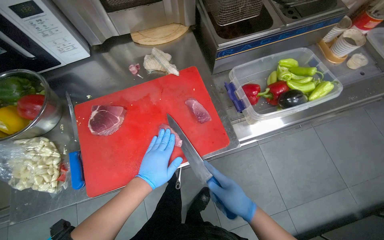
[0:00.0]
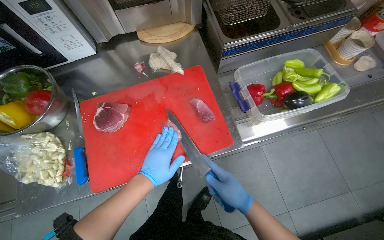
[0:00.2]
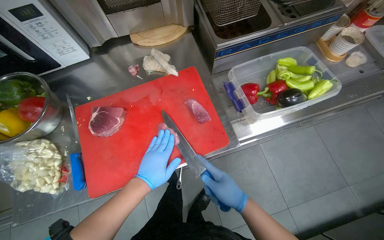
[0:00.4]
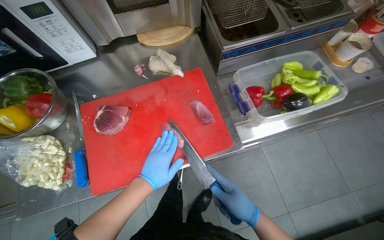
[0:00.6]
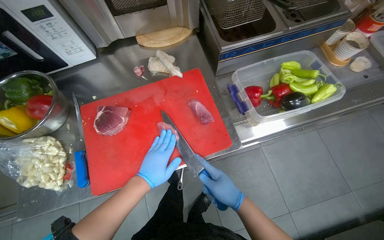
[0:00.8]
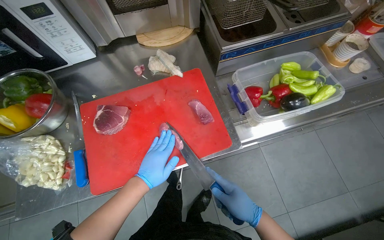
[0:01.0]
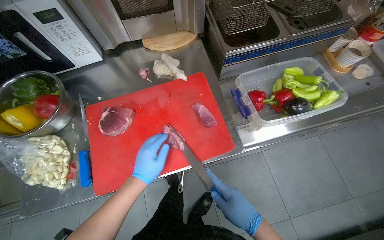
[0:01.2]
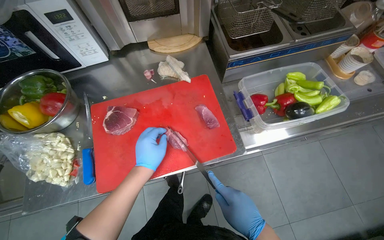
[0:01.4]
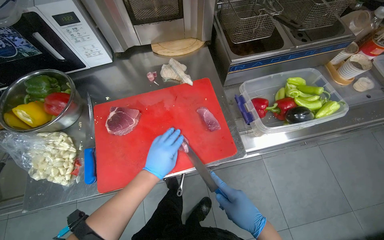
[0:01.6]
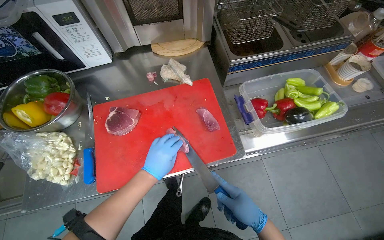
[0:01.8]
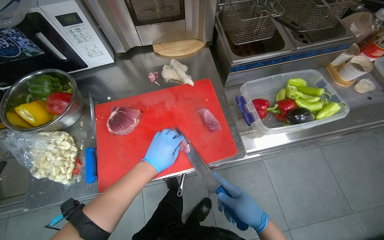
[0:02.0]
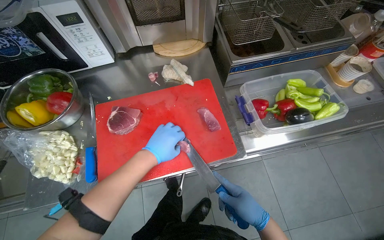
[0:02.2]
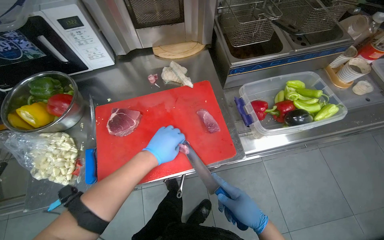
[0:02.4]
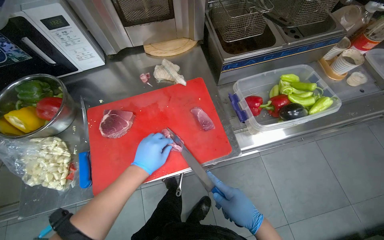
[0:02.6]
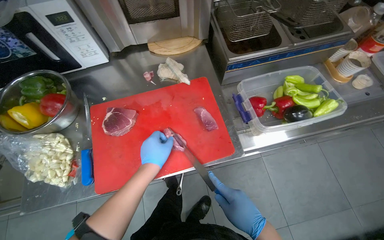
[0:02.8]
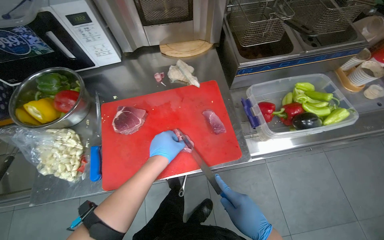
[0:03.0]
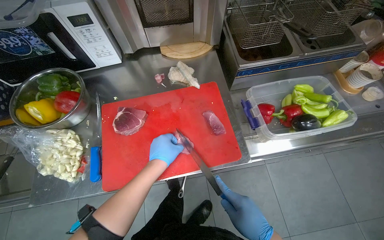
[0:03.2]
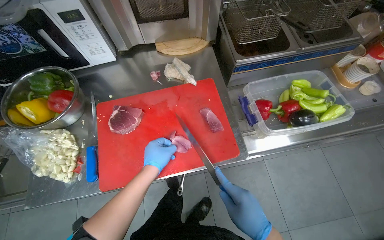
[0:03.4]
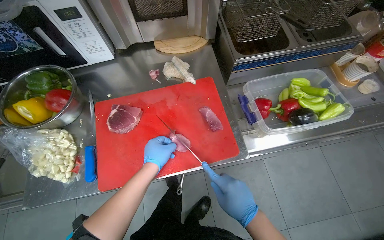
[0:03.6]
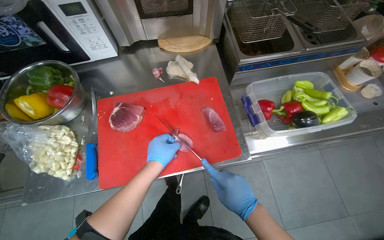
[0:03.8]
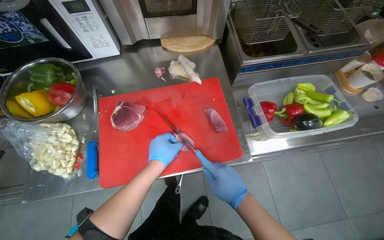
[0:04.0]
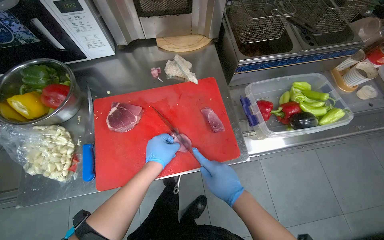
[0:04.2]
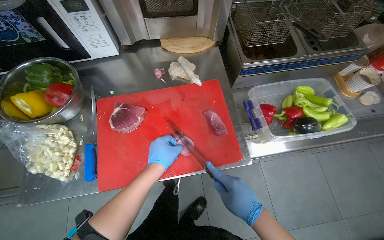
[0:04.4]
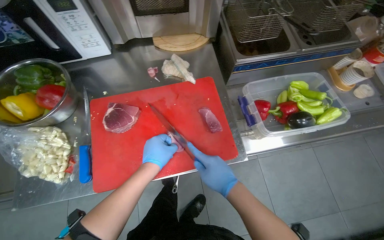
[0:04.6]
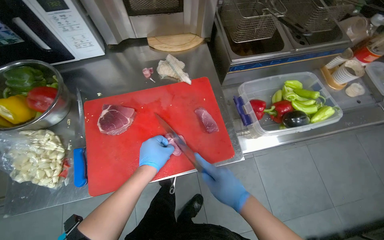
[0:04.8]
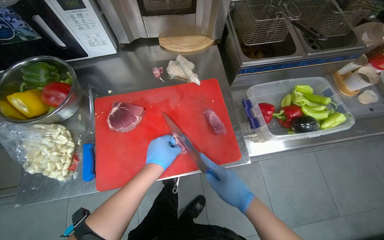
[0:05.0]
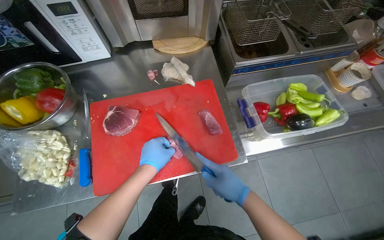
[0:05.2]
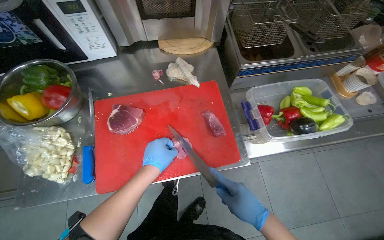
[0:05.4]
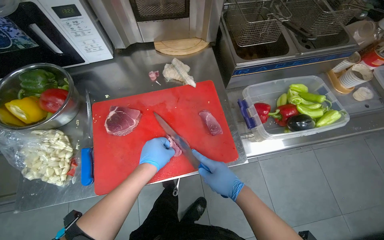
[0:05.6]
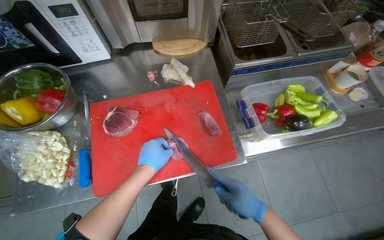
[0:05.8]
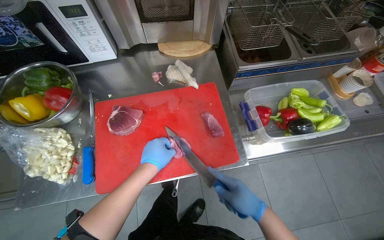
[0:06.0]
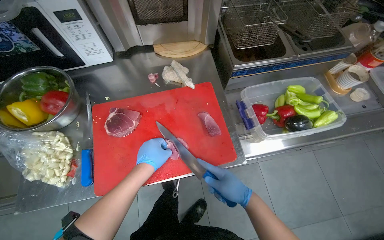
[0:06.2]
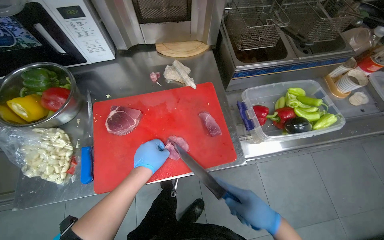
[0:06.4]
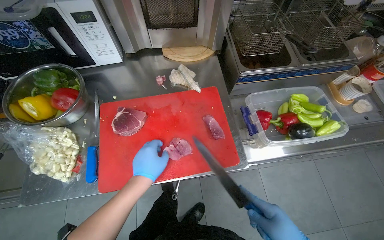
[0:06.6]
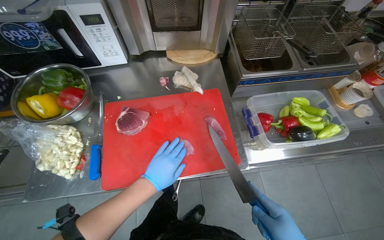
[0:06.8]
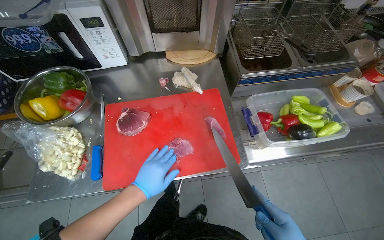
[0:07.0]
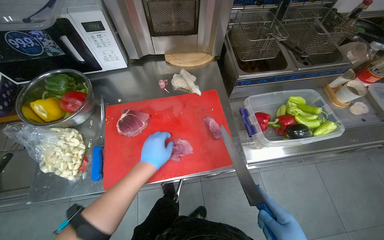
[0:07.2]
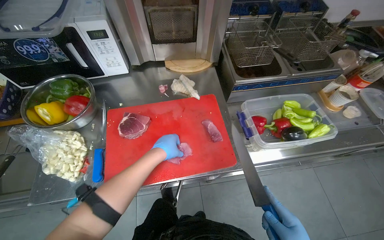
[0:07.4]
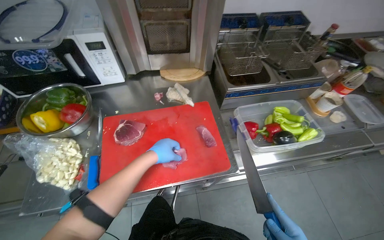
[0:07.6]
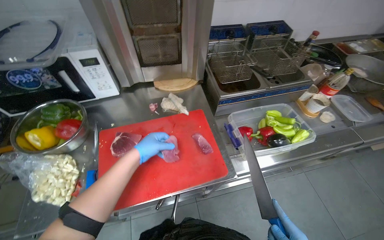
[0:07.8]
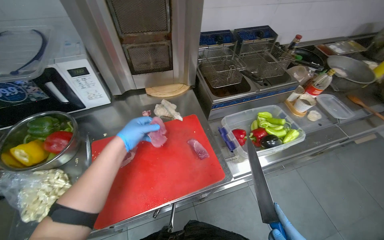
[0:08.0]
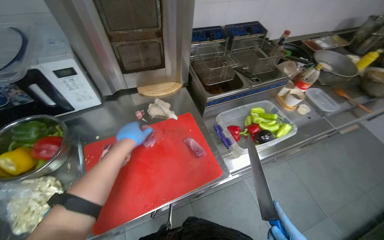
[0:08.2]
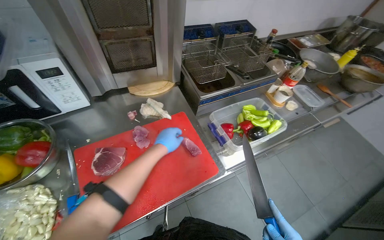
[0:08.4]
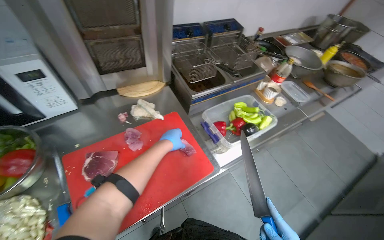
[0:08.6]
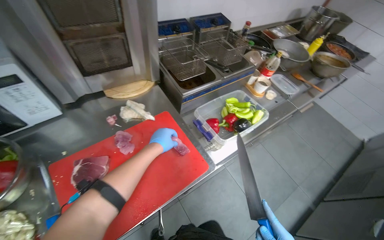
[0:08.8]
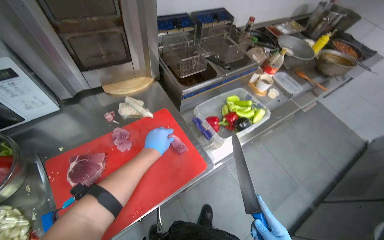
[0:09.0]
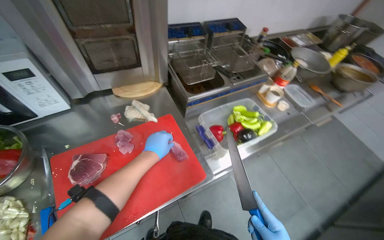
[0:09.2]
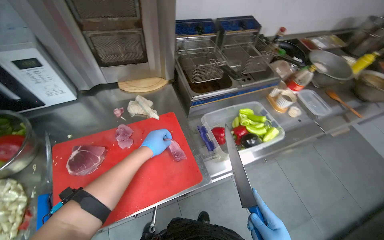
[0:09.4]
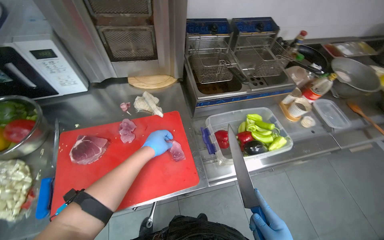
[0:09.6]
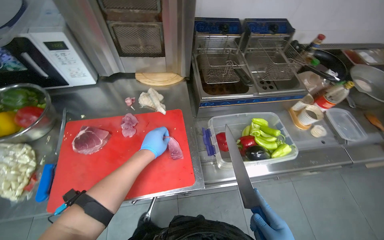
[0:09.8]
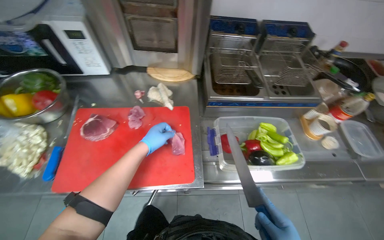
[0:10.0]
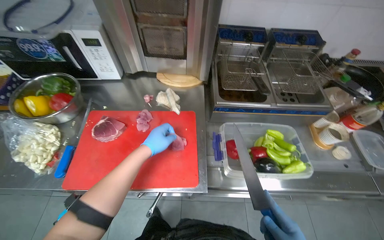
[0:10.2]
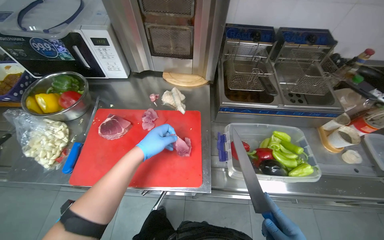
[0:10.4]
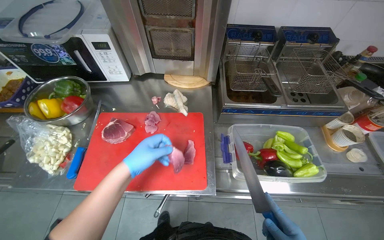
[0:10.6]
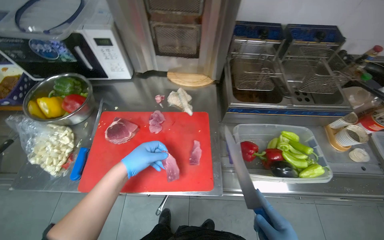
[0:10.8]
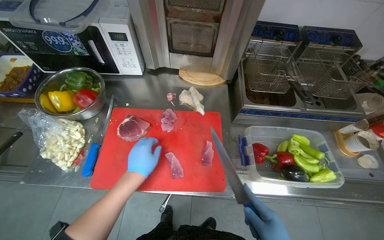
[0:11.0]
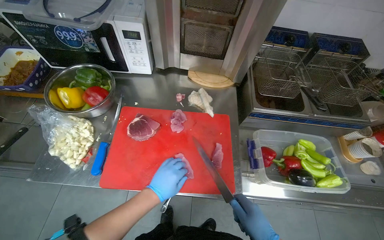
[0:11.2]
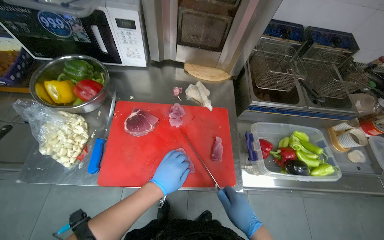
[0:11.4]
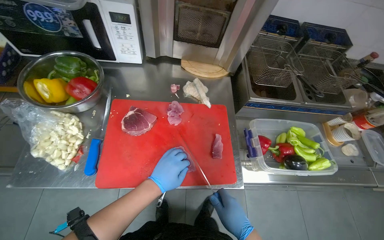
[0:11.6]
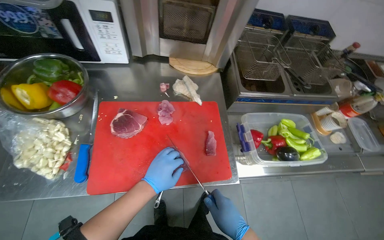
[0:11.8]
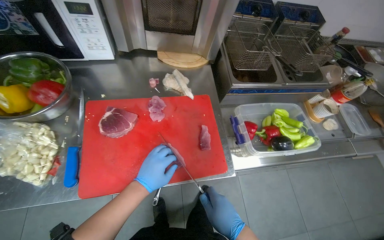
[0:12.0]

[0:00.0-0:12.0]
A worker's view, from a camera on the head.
Job: preparing food.
The whole recording: Unpacking and slicing meat. The worker unpacks vacuum-sealed meat and slices it on a cutting board.
0:00.0 to 0:03.0: The hands are busy where they are.
0:04.4 to 0:06.0: The hands stay close to where they were, moving slightly.
0:07.6 to 0:09.0: The wearer's head swings about 25 degrees to the right. The left hand reaches some 10 cm to the left, then returns.
0:09.0 to 0:10.4: The wearer looks approximately 35 degrees further to the left.

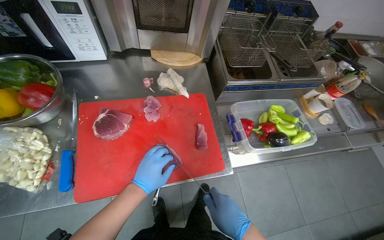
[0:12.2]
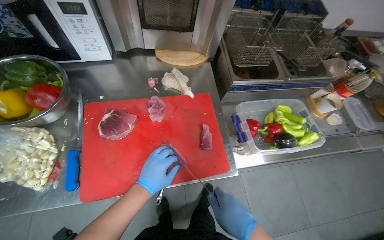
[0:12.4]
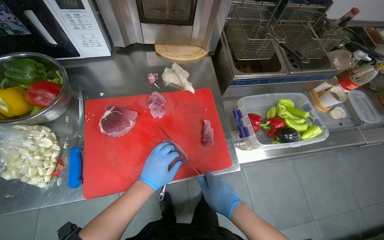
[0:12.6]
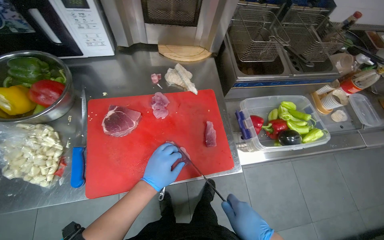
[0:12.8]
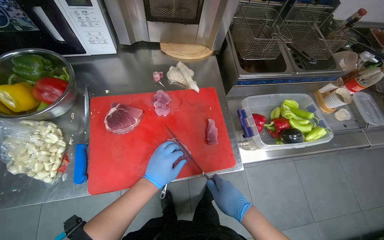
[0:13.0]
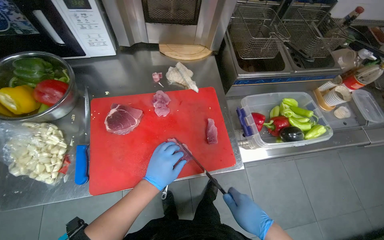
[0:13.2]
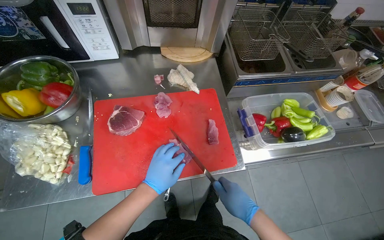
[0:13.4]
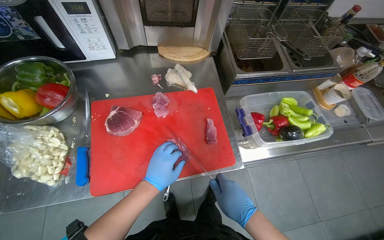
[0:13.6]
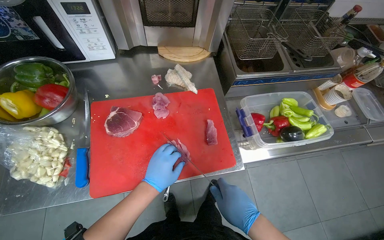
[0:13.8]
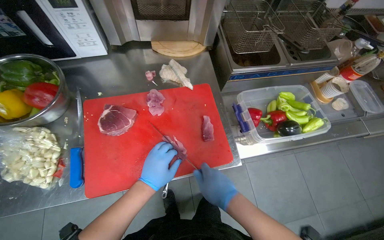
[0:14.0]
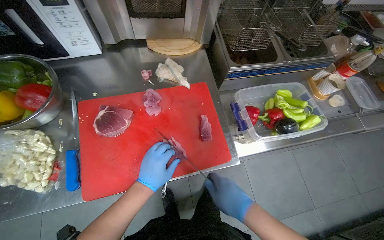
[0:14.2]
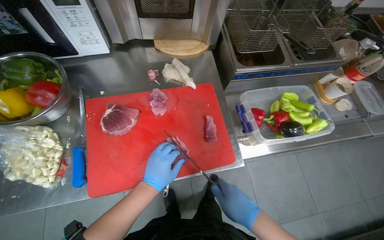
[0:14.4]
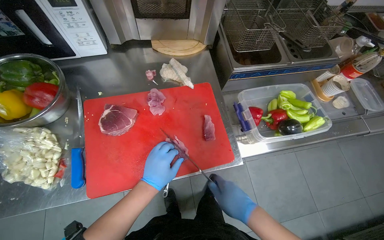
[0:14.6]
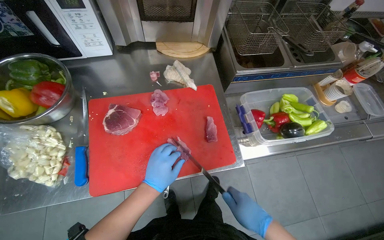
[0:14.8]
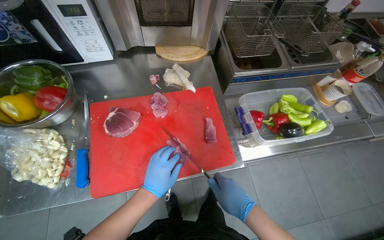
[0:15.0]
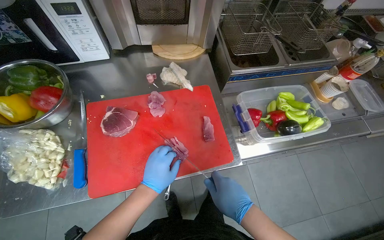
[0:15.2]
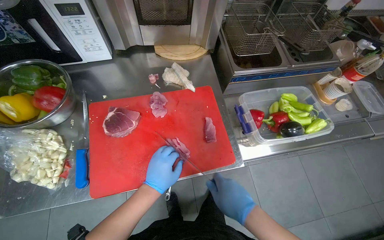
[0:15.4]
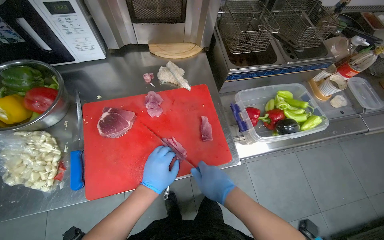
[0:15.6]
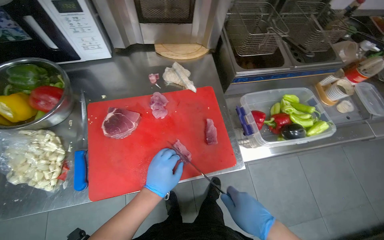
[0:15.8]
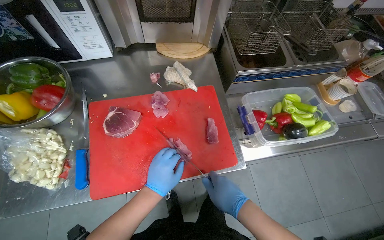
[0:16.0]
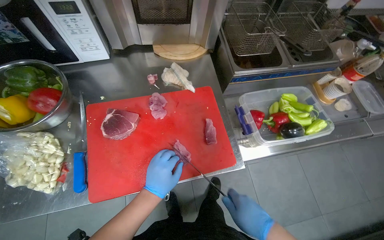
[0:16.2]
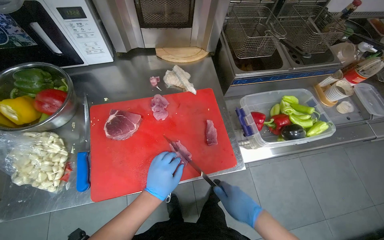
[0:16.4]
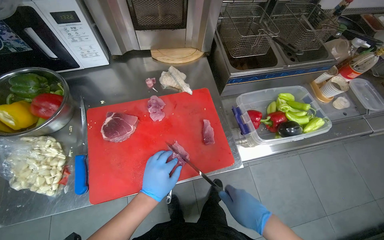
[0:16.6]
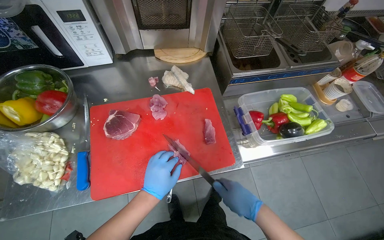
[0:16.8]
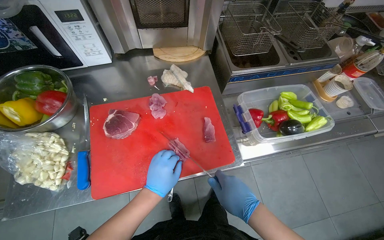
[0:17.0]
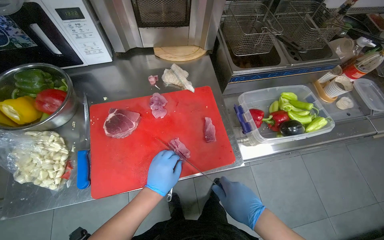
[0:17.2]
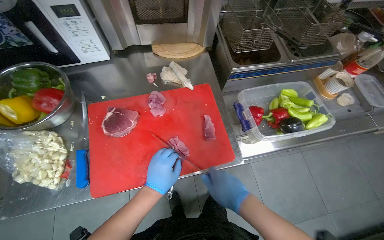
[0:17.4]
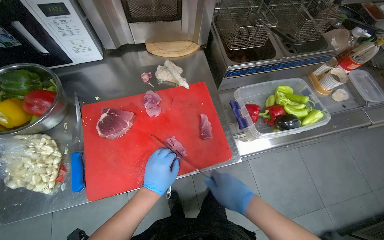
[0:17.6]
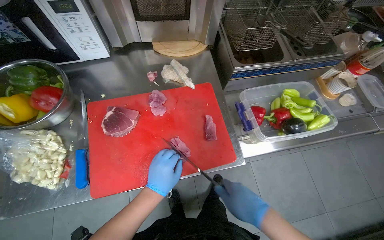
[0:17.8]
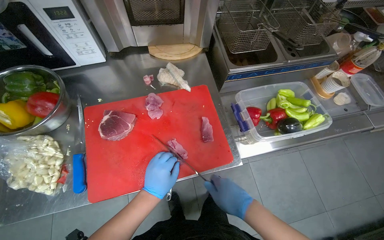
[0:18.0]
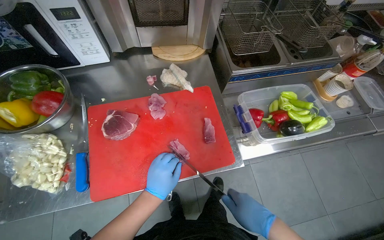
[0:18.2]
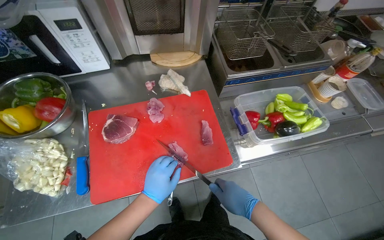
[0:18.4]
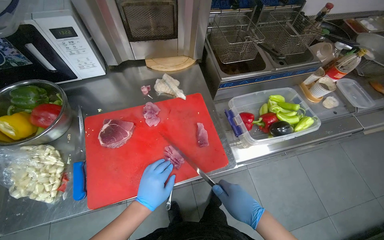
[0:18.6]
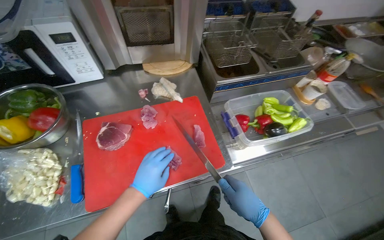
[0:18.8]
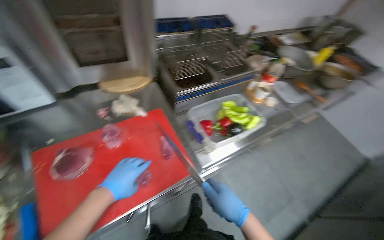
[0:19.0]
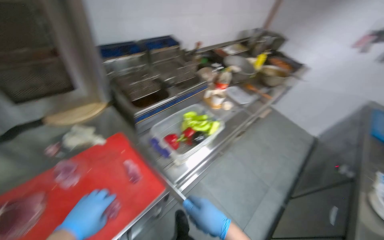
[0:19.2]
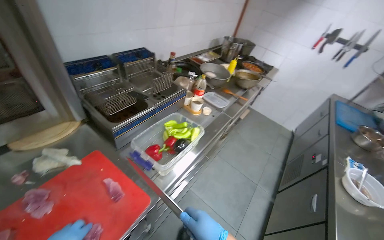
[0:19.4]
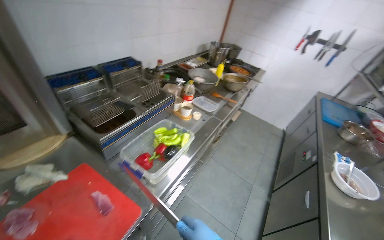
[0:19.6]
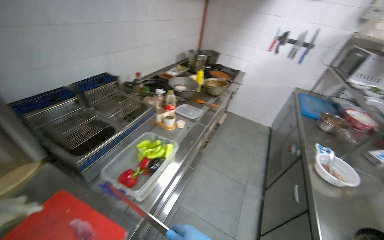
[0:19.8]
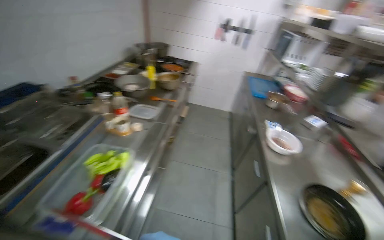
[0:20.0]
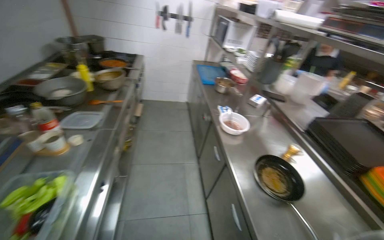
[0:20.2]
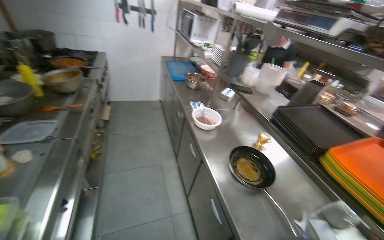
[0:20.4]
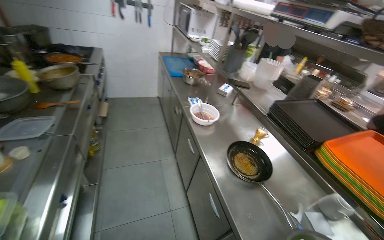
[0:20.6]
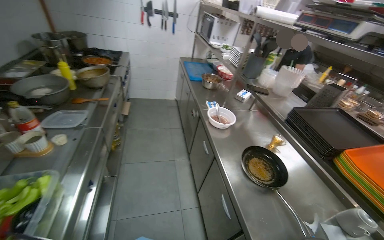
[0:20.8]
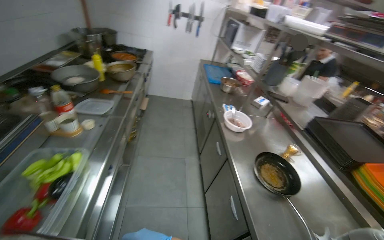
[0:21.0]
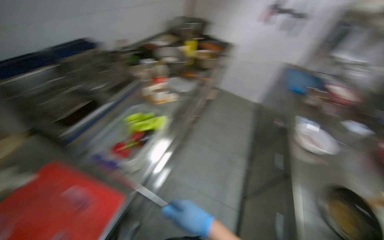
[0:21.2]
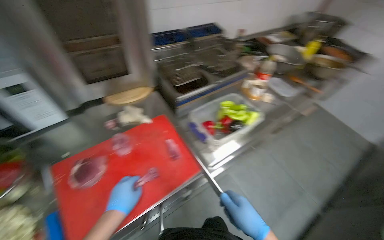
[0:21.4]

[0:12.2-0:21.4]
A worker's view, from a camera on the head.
Job: preparing food.
The whole recording: Unpacking and slicing meat. The worker unpacks vacuum-sealed meat and slices it on a cutting board.
0:12.2 to 0:18.4: The hands make small movements and keep their place.
0:18.4 to 0:19.8: The wearer looks roughly 50 degrees further to the right. The view tilts some 15 degrees upward.
0:19.8 to 0:21.4: The head rotates about 30 degrees to the left.
